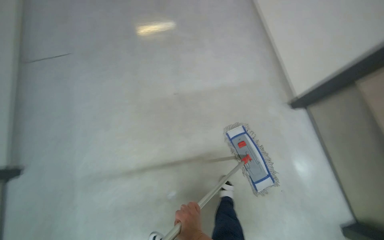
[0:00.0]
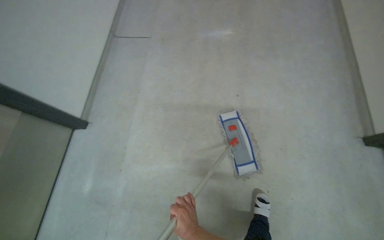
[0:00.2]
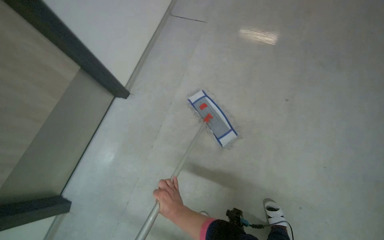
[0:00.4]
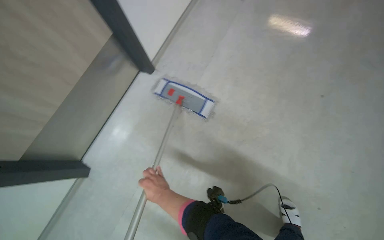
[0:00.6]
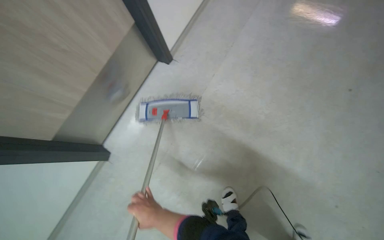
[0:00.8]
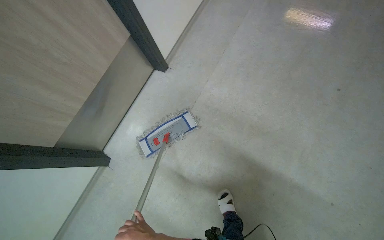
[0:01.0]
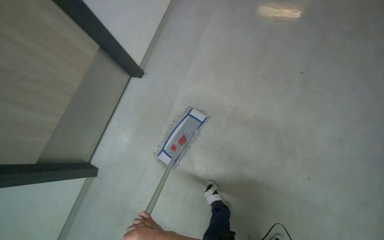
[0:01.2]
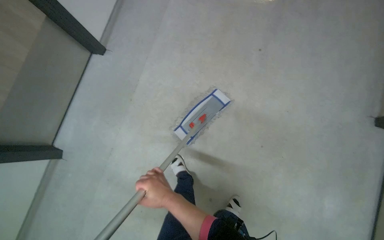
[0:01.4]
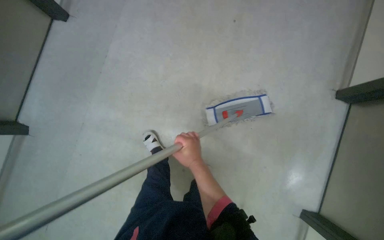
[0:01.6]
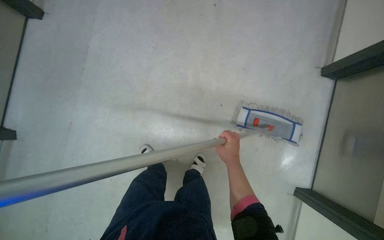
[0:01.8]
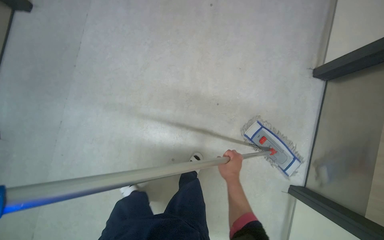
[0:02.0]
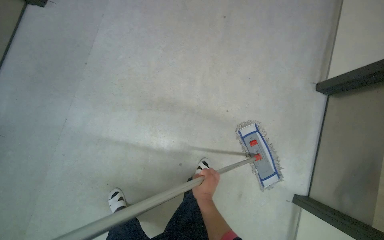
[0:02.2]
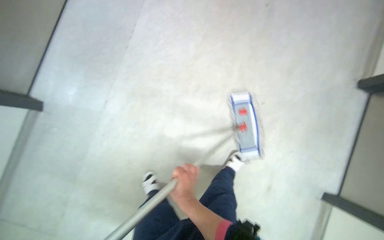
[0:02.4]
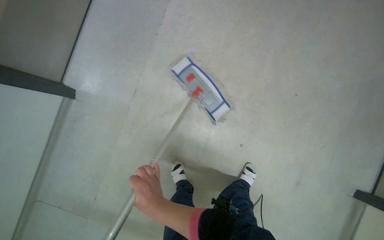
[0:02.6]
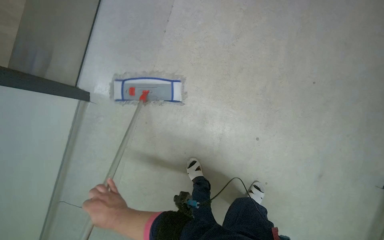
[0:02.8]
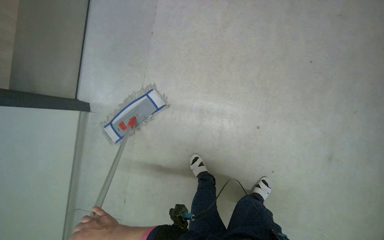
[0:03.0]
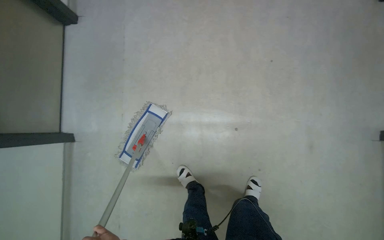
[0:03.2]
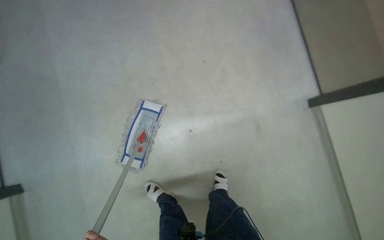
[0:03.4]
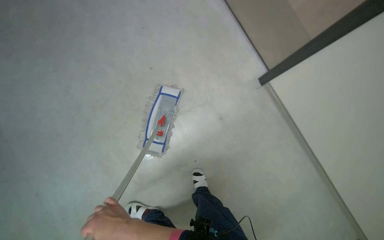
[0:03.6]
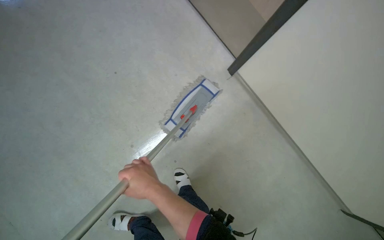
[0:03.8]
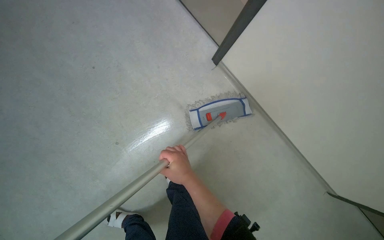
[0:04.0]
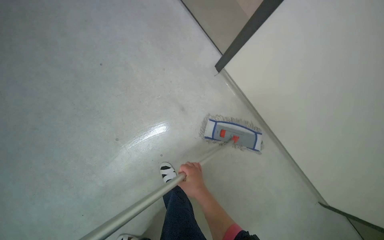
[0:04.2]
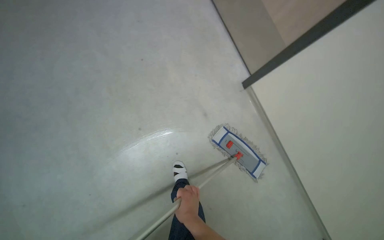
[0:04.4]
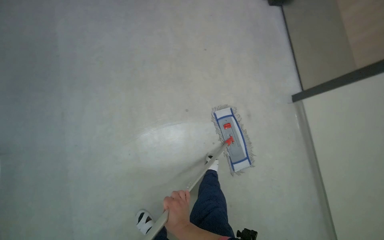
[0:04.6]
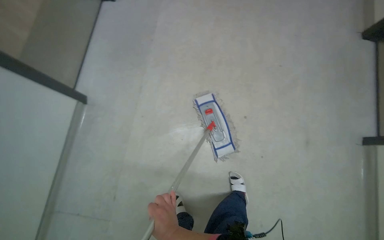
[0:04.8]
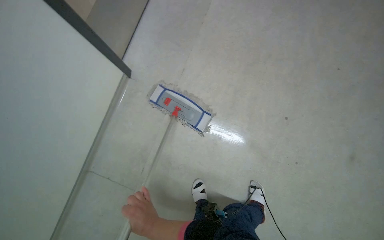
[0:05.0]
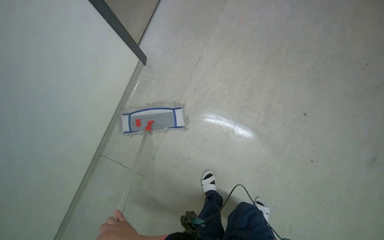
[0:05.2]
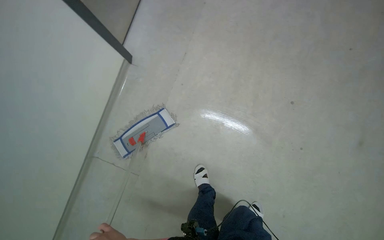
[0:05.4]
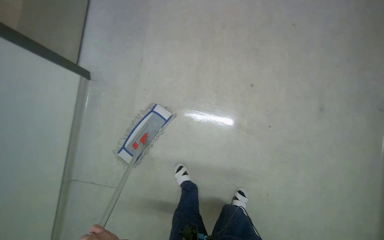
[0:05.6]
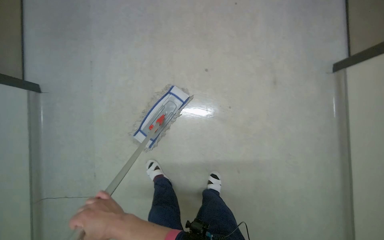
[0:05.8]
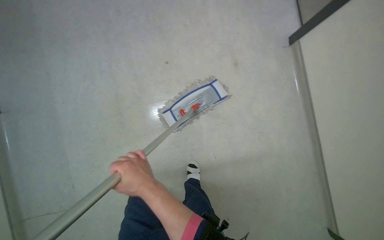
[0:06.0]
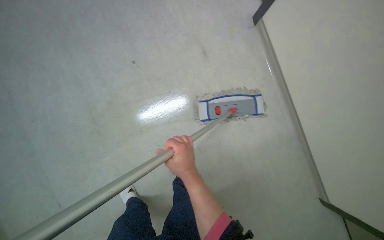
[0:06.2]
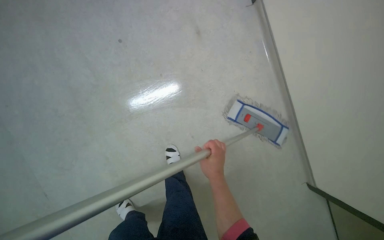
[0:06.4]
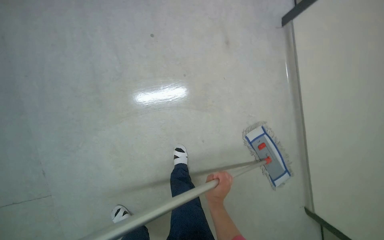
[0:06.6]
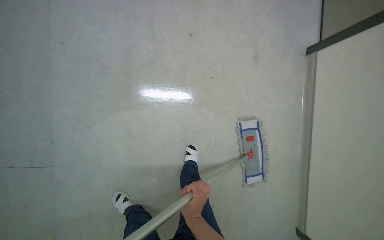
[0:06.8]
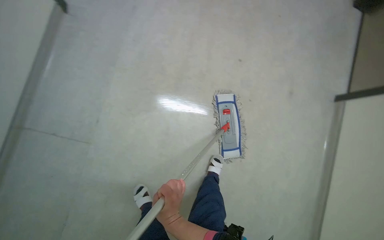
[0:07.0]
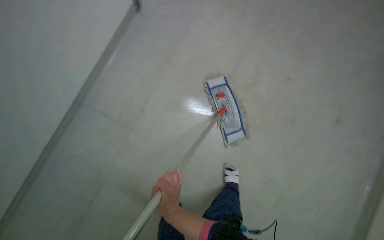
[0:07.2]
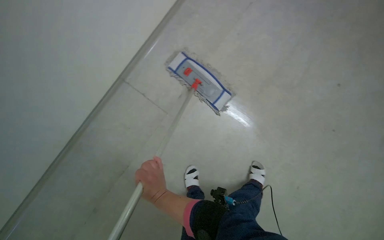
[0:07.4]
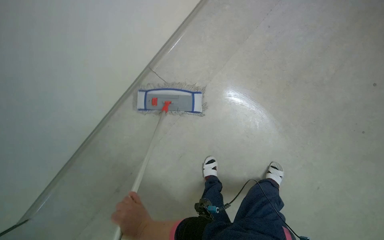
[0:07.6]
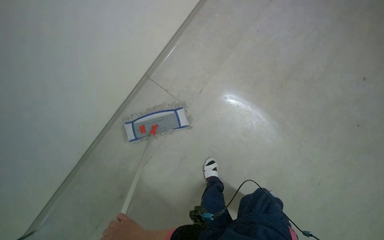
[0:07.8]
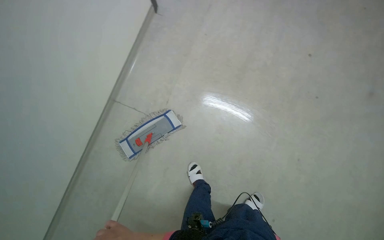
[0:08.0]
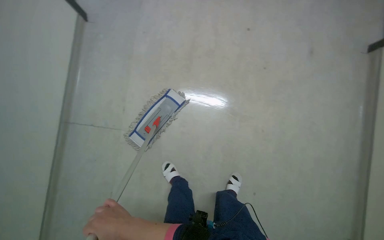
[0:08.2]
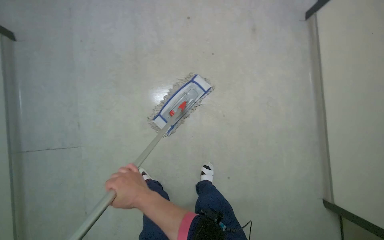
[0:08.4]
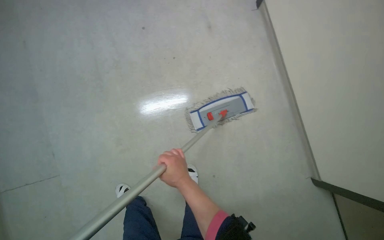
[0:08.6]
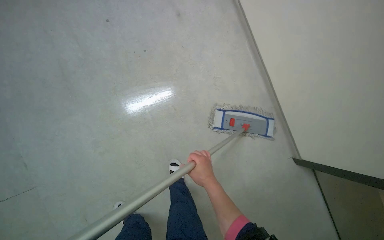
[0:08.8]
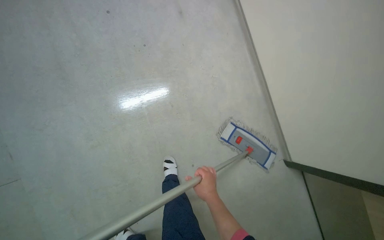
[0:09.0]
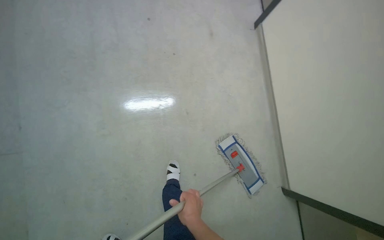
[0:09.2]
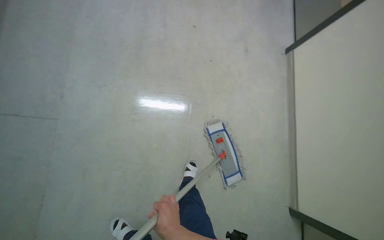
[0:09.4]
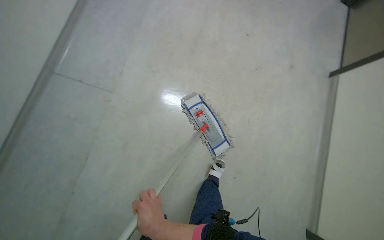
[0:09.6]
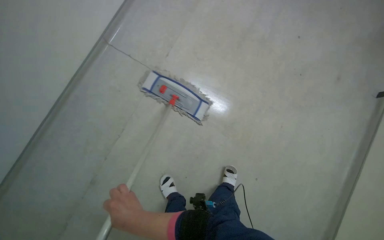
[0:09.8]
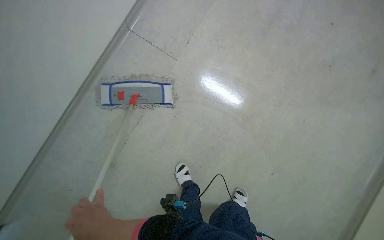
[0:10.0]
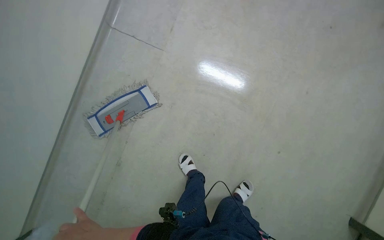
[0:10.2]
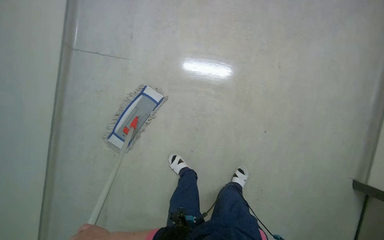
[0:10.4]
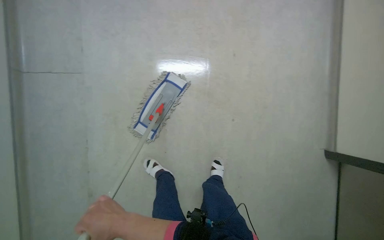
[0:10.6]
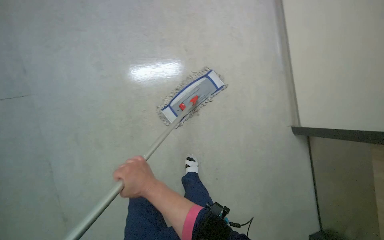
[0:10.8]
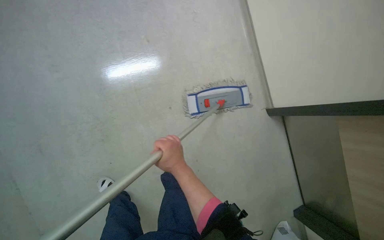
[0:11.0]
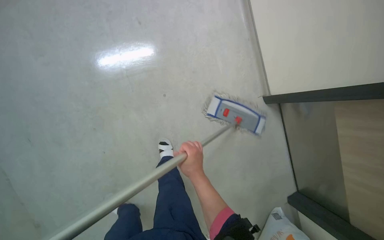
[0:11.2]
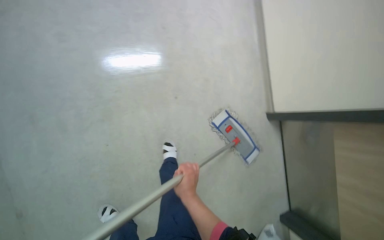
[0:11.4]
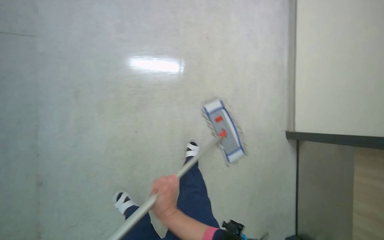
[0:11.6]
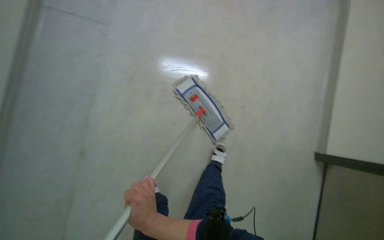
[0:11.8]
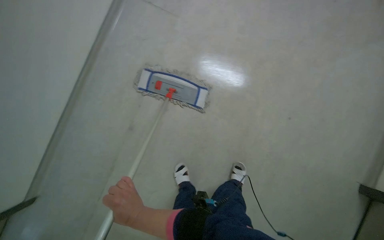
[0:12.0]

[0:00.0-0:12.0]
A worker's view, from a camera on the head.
Job: mopping floor.
The whole recording: Mopping floor. The worker mops the floor in the hallway.
0.0 to 1.6 s: The head travels roughly 60 cm. The camera is aimed approximately 20 degrees further to the right. The view tilts some 15 degrees downward.
7.6 to 9.0 s: The head travels about 80 cm. The wearer looks some 60 degrees further to the right.

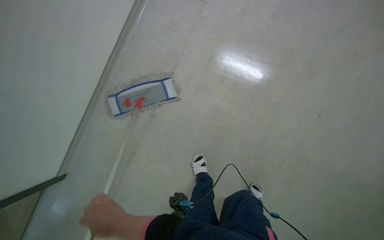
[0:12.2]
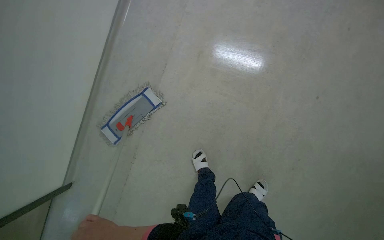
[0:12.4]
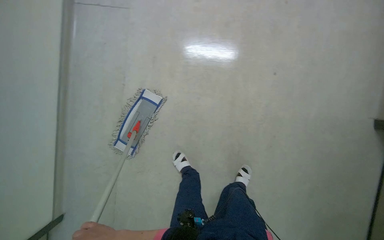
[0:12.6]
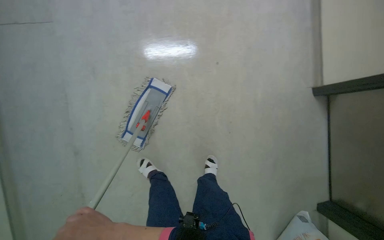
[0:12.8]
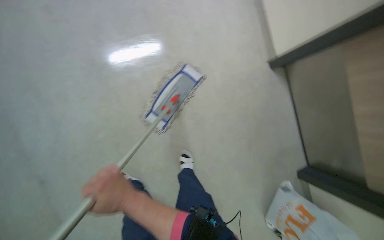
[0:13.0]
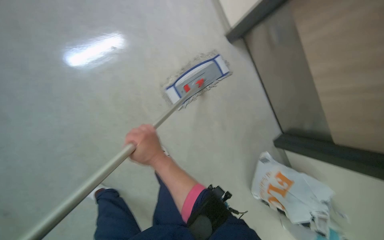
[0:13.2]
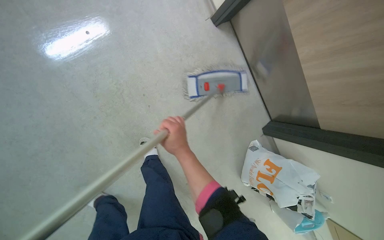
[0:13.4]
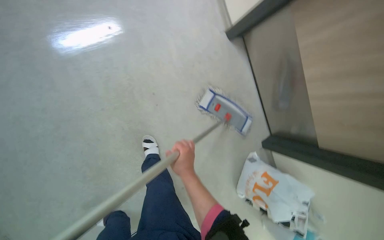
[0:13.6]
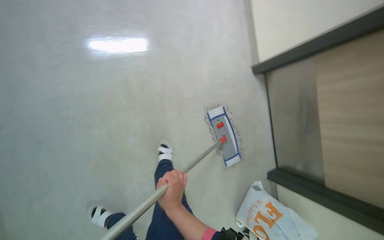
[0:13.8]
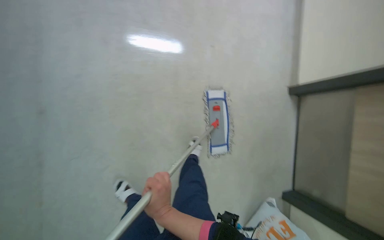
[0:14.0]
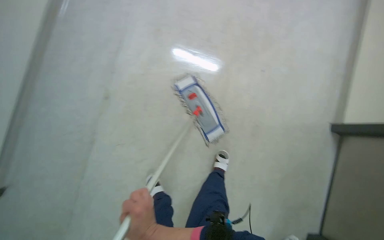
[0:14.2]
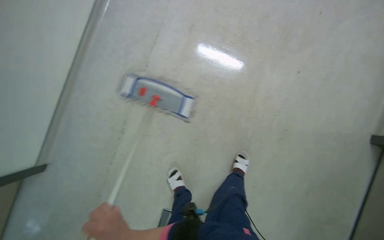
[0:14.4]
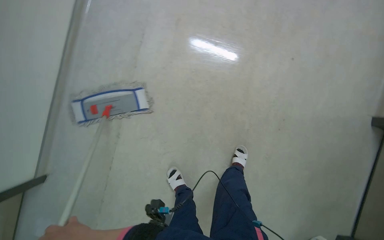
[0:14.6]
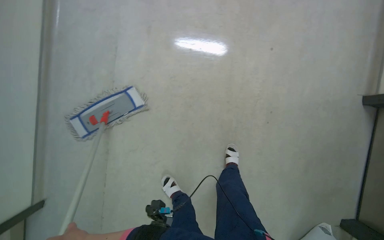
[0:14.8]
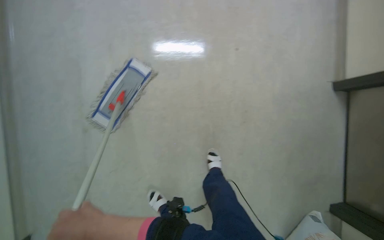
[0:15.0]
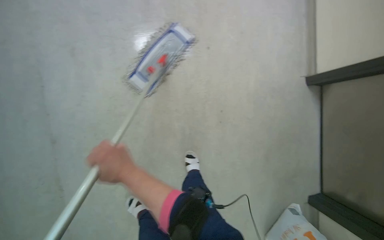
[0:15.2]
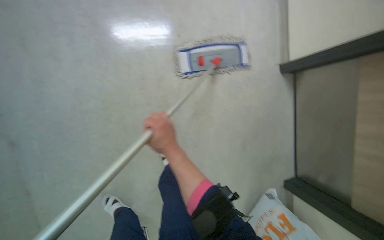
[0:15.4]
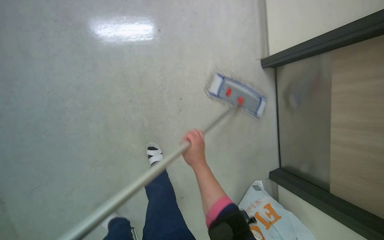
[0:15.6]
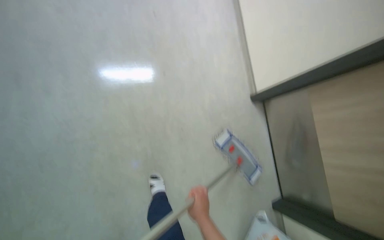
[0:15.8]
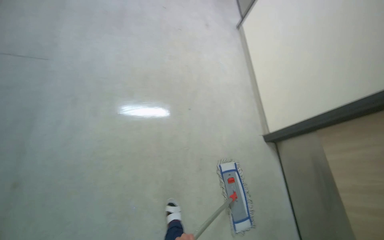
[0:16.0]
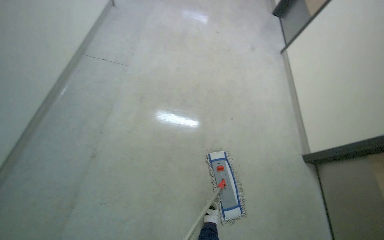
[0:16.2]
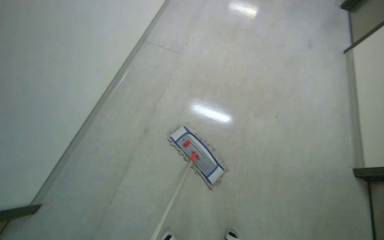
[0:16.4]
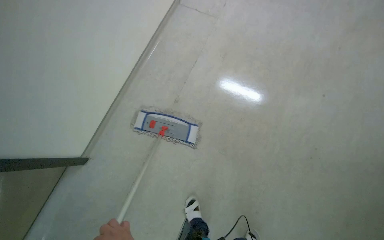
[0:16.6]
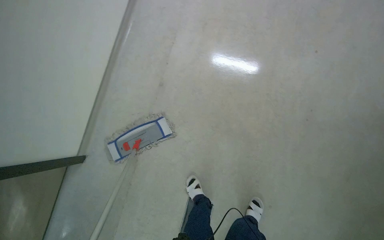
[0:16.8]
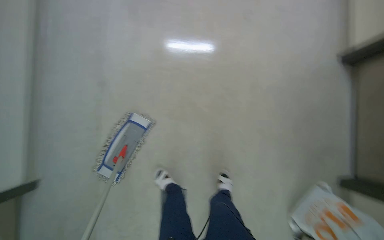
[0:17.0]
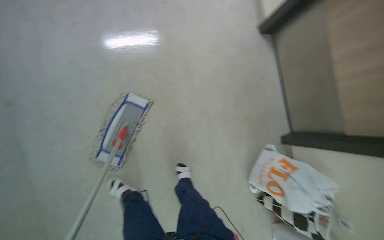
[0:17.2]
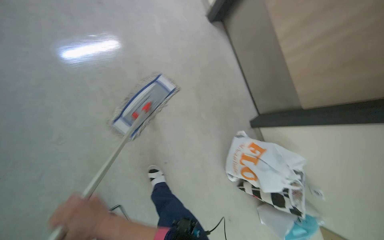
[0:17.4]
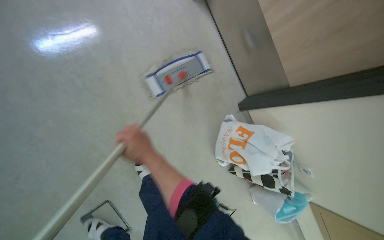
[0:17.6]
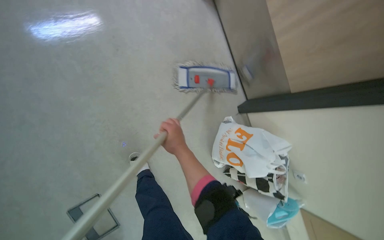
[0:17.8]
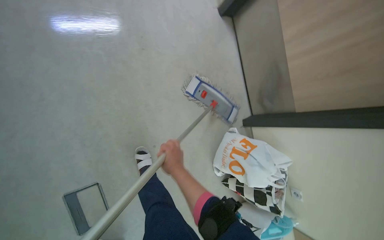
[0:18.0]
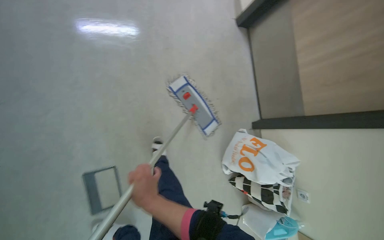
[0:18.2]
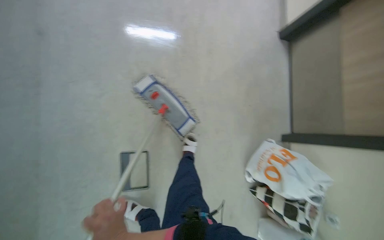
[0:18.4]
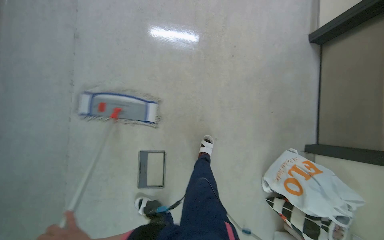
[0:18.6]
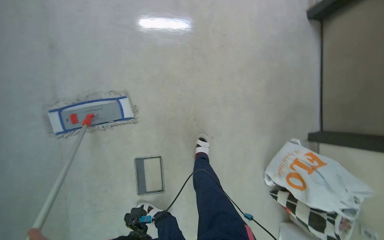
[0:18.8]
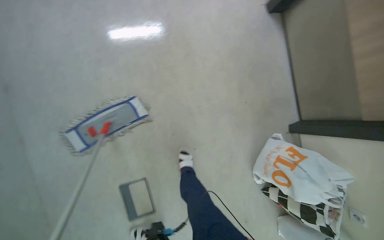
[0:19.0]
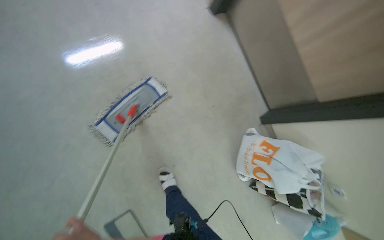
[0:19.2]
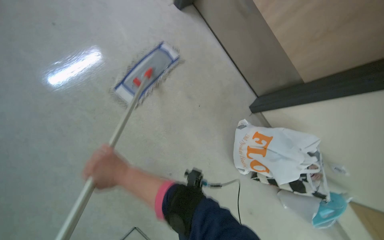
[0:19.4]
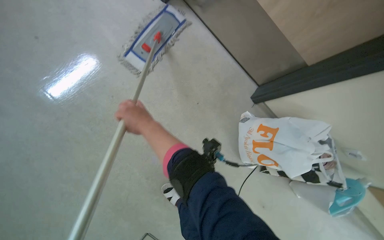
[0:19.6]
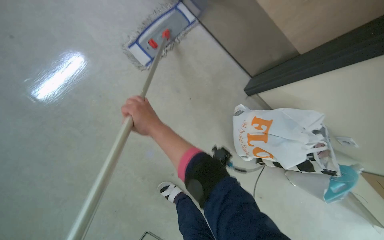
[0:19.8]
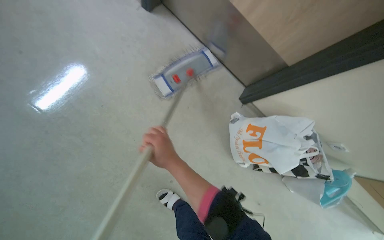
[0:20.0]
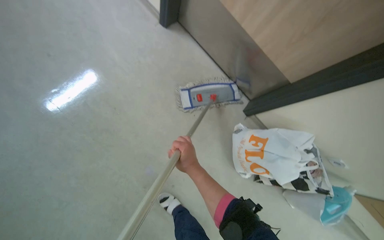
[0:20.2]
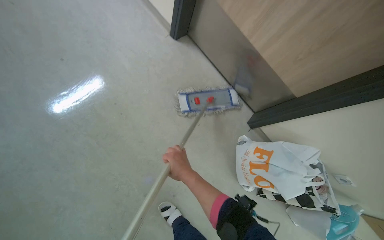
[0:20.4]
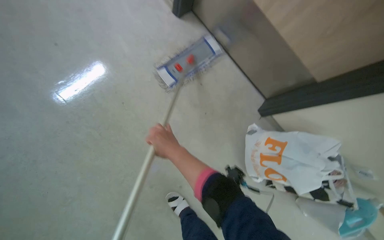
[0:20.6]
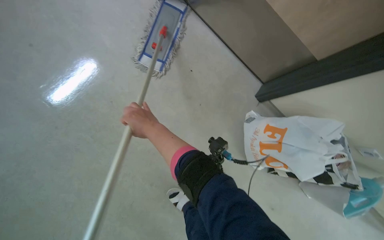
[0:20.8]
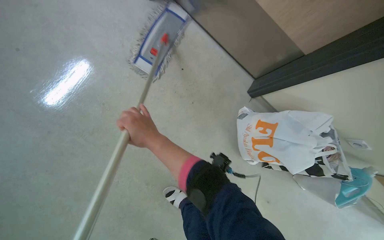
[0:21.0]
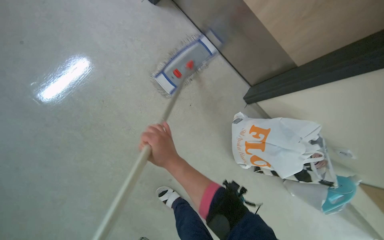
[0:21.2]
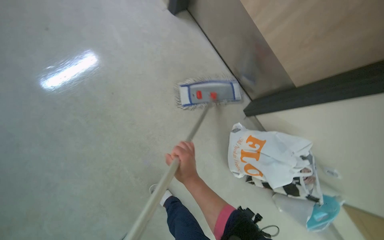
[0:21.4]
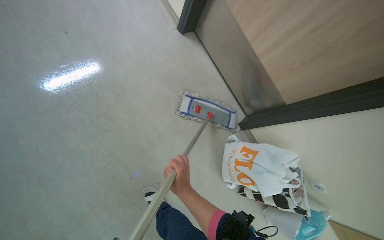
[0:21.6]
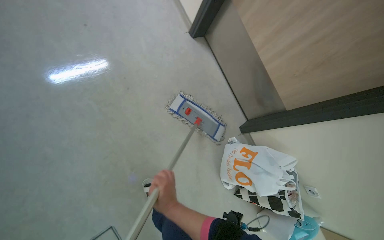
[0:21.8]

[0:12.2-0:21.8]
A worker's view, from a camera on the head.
Job: mopping floor.
The whole recording: Mopping floor. The worker mops the floor in the hallway.
18.6 to 20.2 s: The camera is carried approximately 60 cm. The scene rotates counterclockwise by some 45 degrees.
